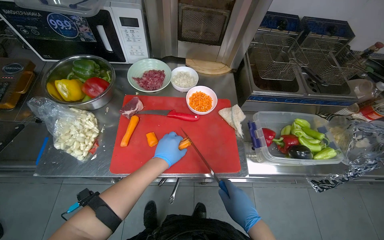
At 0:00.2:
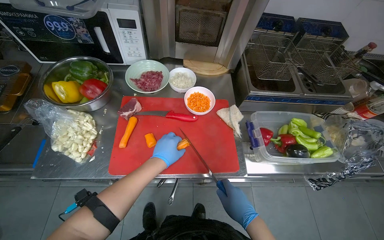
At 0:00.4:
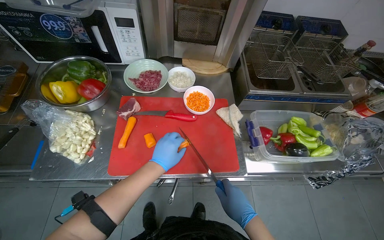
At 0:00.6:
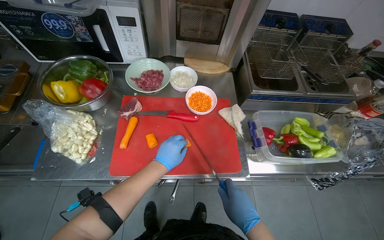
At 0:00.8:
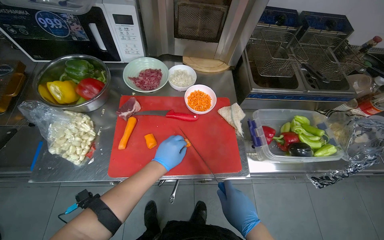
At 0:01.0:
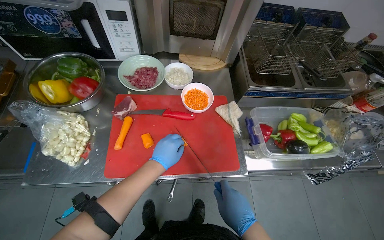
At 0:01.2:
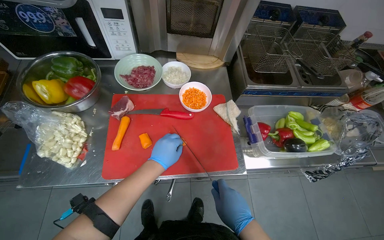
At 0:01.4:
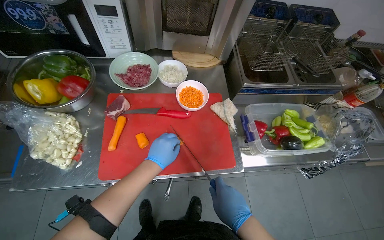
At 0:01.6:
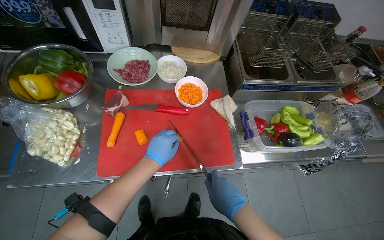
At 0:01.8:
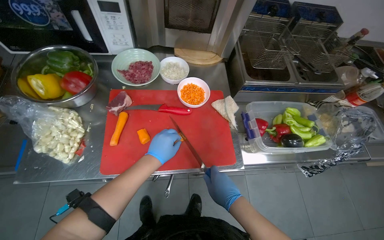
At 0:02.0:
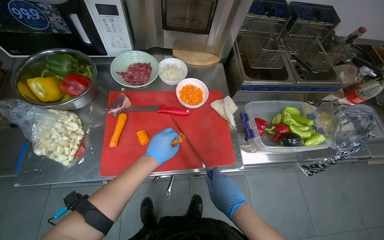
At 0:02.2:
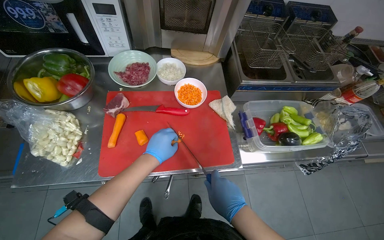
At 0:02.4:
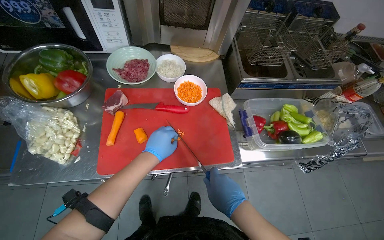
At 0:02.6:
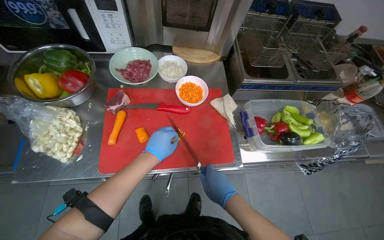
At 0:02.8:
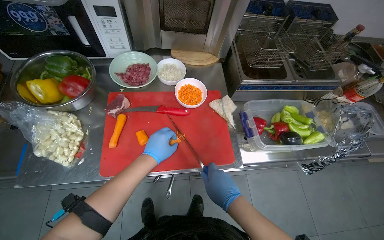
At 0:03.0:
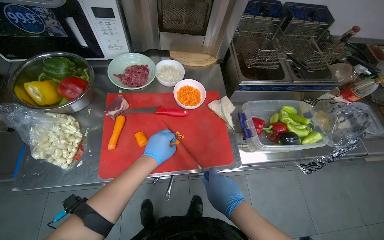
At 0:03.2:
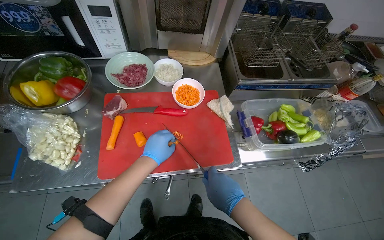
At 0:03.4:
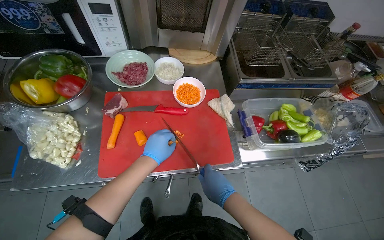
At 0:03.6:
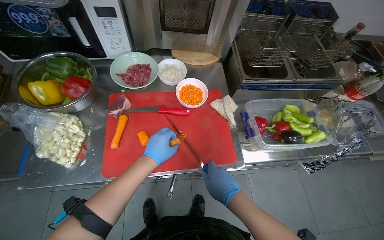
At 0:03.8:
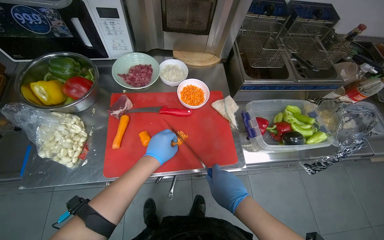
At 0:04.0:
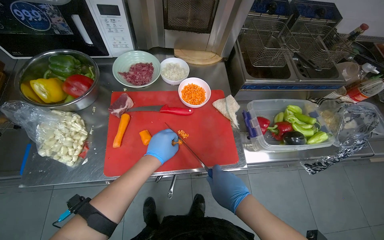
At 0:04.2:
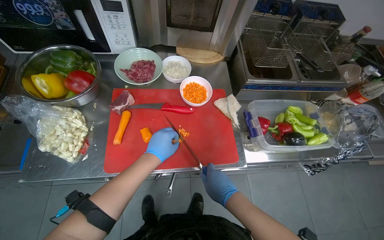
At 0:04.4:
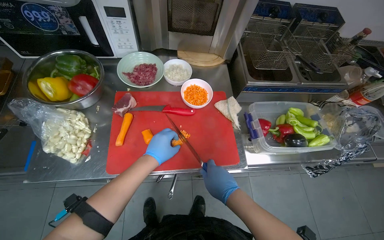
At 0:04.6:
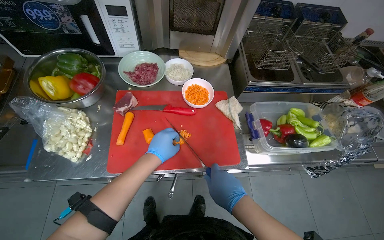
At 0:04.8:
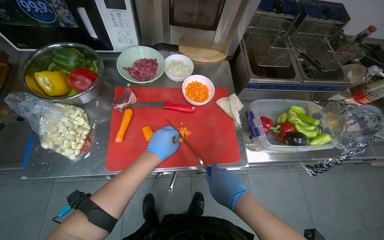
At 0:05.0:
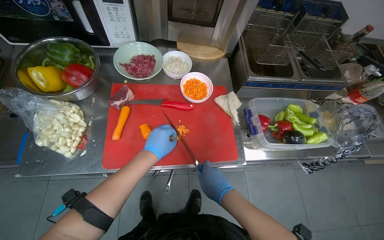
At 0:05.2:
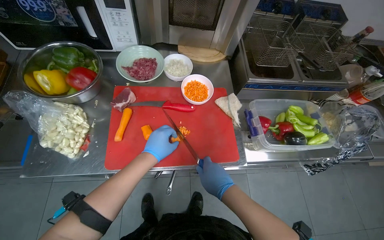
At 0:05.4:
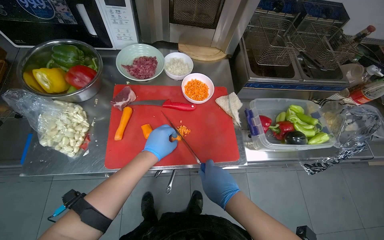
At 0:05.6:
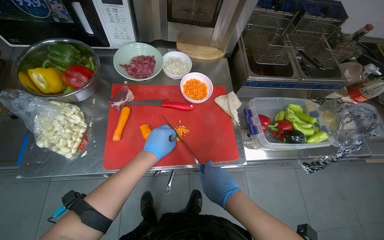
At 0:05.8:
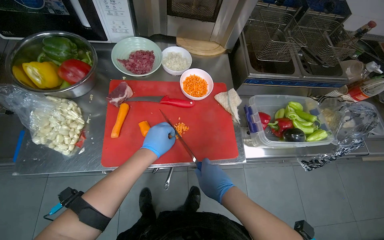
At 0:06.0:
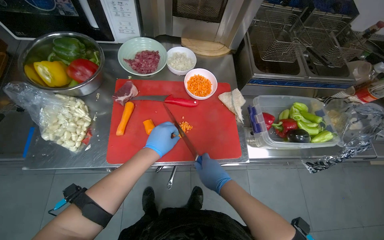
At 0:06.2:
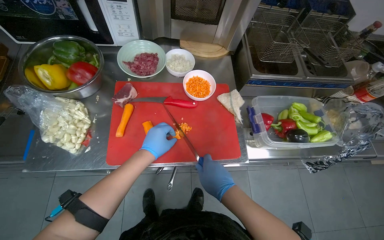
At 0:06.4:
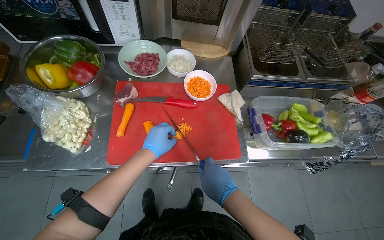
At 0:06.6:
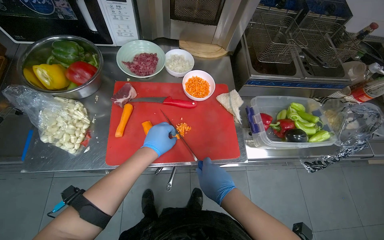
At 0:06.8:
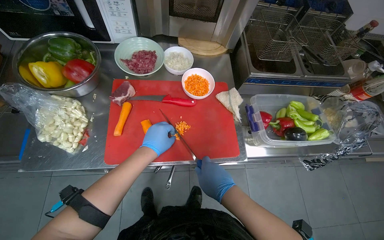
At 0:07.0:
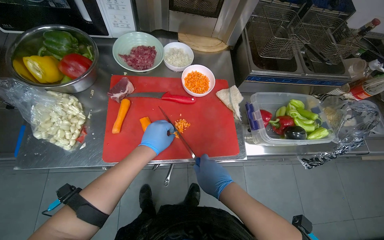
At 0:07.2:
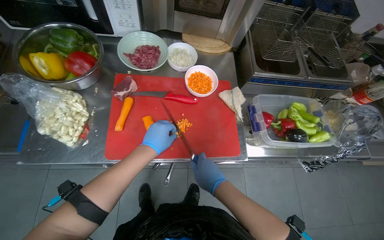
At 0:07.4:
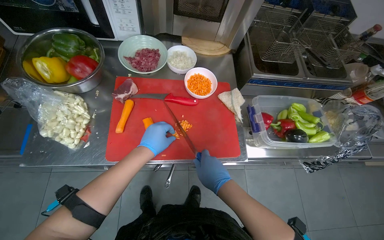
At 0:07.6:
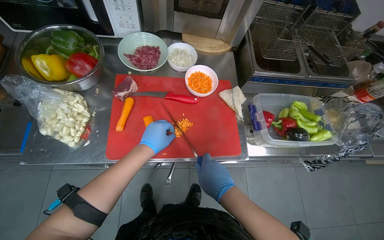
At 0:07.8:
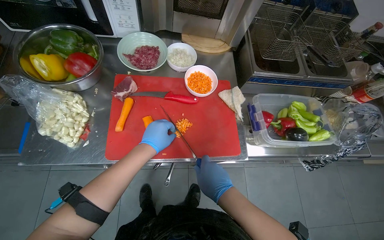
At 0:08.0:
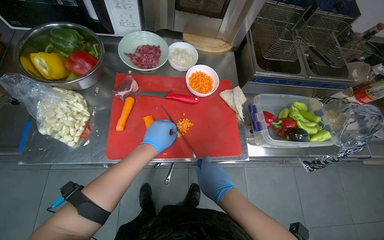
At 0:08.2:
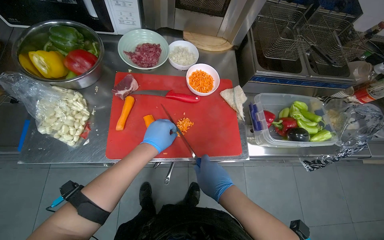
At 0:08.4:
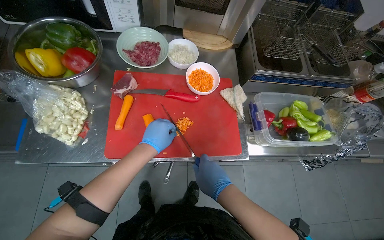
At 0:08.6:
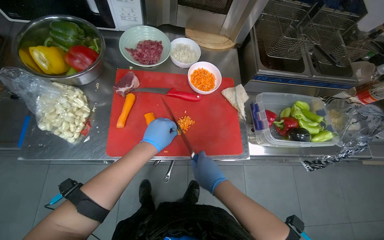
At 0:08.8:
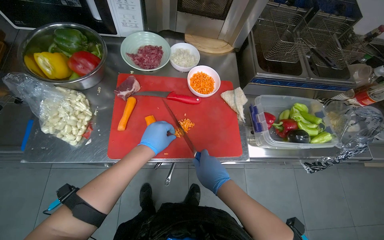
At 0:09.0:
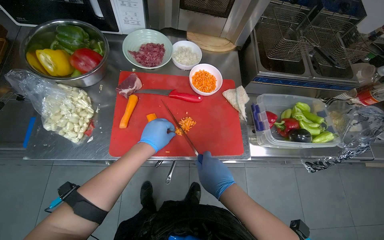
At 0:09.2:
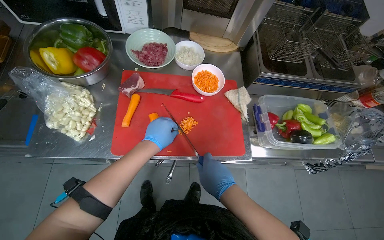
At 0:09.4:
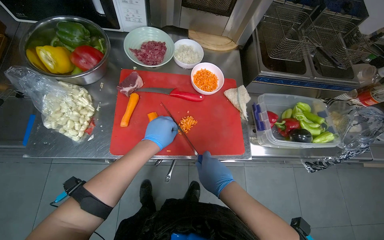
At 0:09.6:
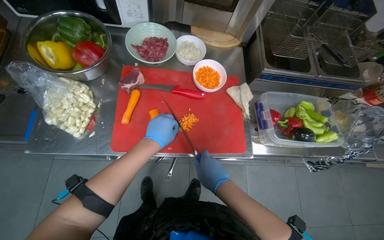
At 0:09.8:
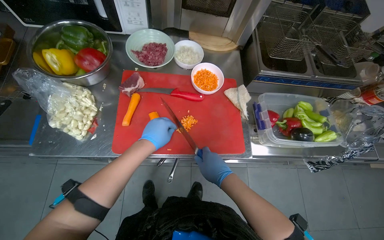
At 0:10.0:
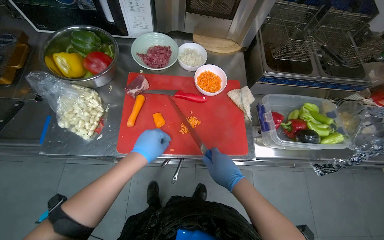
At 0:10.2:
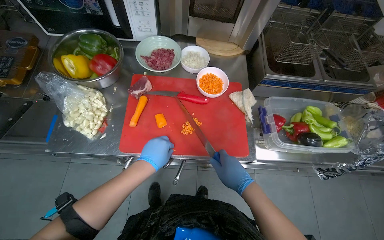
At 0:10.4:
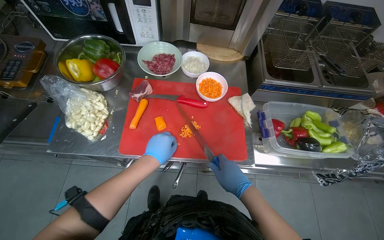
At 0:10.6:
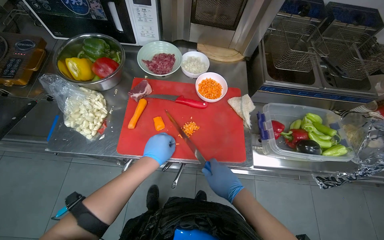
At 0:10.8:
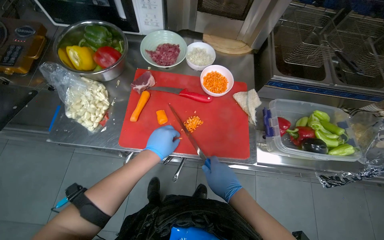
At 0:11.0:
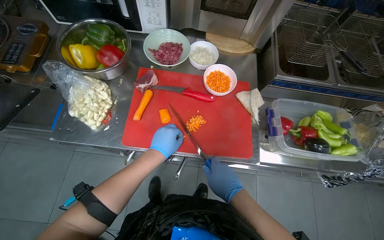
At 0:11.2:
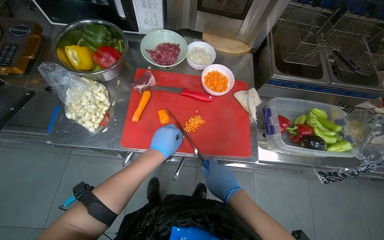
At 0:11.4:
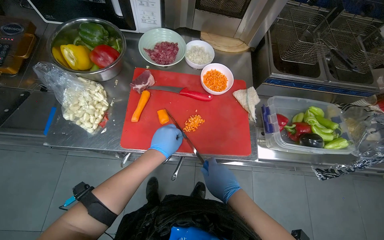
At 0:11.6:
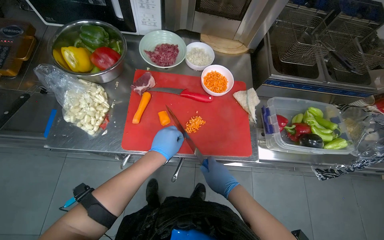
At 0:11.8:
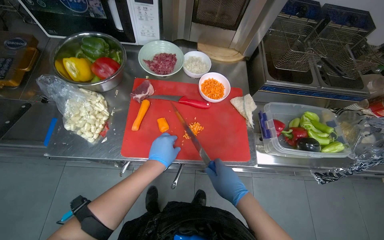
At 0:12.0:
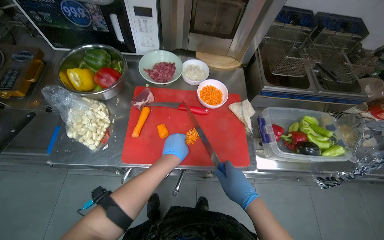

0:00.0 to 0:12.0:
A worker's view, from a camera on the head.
Job: preparing food.
The whole recording: Chopping carrots on board. The worker chops carrots into small pieces on a red cutting board.
0:00.0 to 0:03.0: The hands work in one place, with small movements.
0:03.0 to 0:09.0: The hands stay close to where they were, moving slightly.
0:09.0 to 0:12.0: The hands are busy where they are.

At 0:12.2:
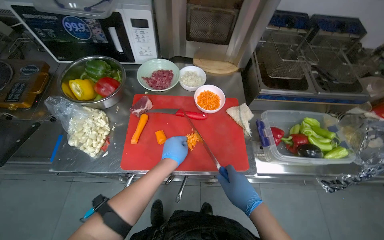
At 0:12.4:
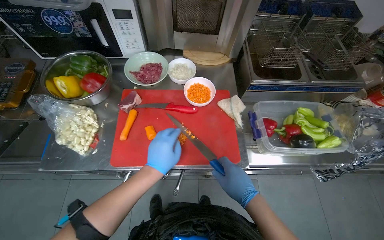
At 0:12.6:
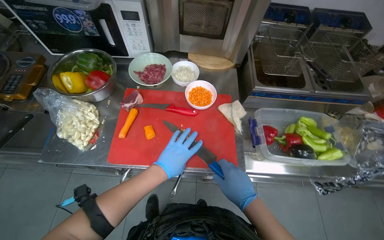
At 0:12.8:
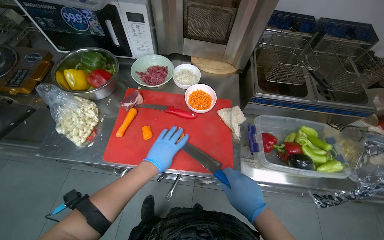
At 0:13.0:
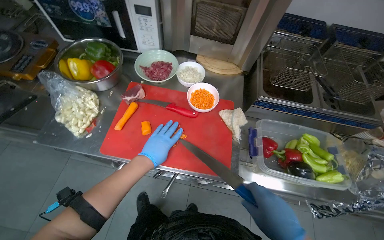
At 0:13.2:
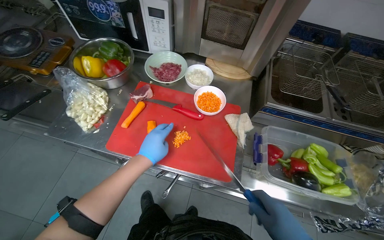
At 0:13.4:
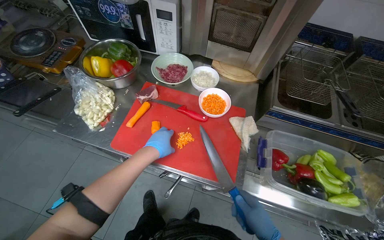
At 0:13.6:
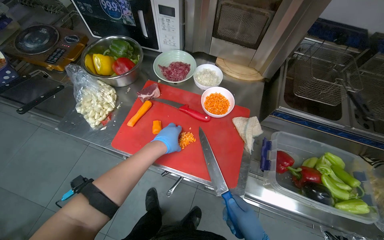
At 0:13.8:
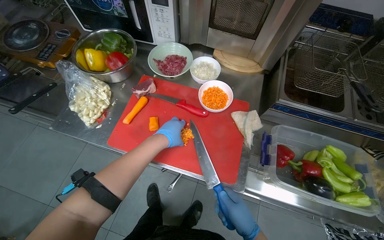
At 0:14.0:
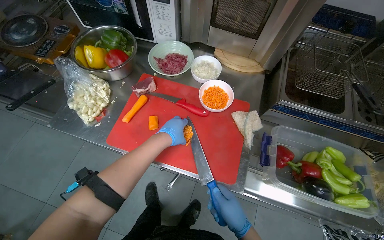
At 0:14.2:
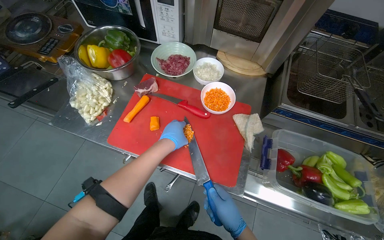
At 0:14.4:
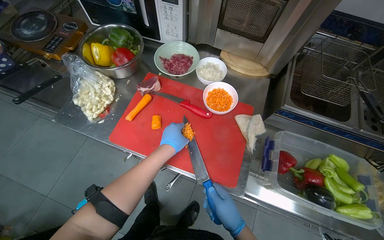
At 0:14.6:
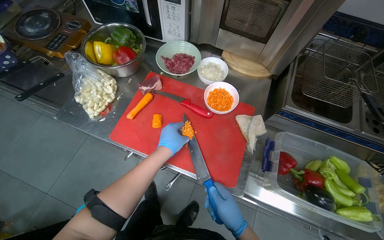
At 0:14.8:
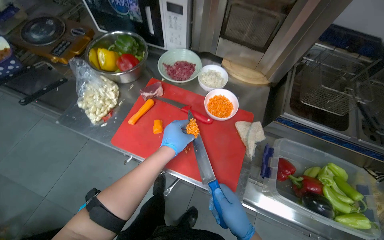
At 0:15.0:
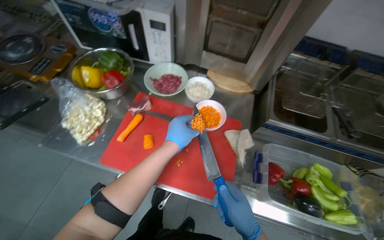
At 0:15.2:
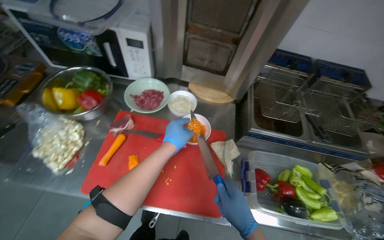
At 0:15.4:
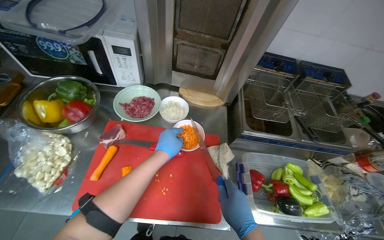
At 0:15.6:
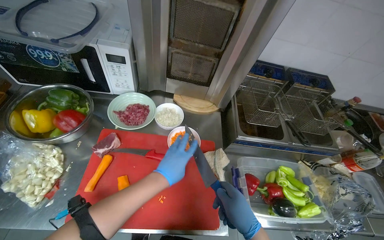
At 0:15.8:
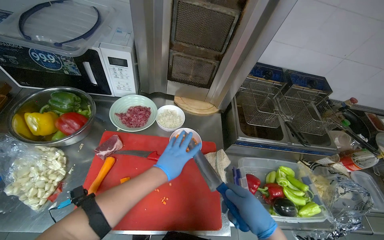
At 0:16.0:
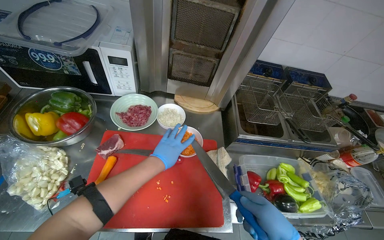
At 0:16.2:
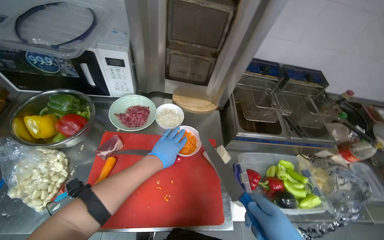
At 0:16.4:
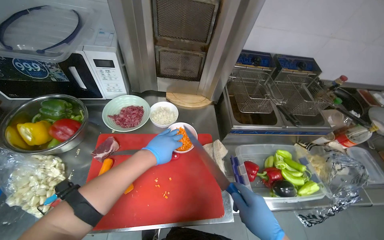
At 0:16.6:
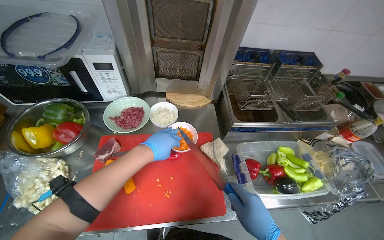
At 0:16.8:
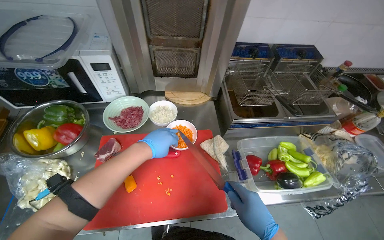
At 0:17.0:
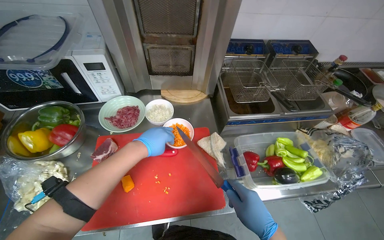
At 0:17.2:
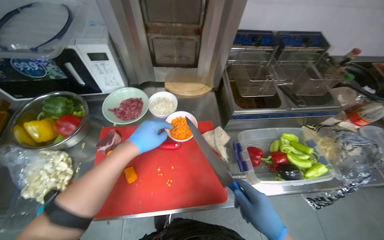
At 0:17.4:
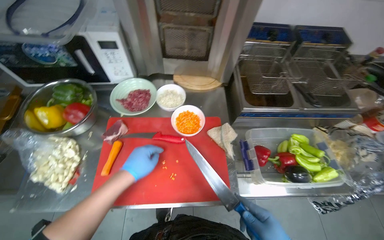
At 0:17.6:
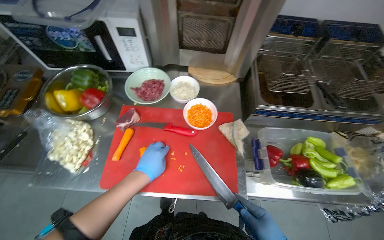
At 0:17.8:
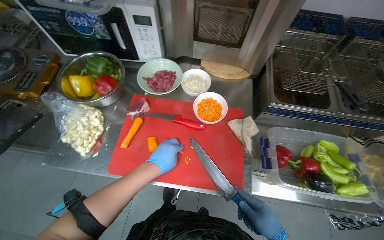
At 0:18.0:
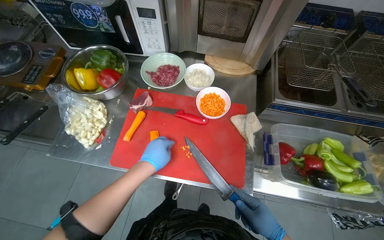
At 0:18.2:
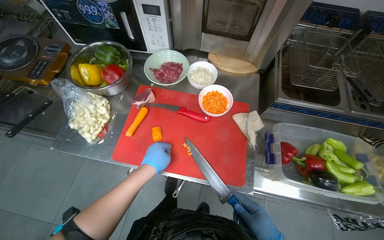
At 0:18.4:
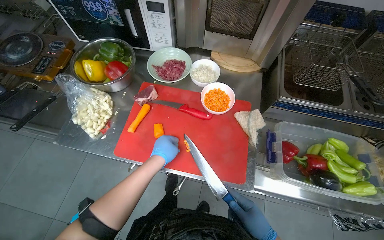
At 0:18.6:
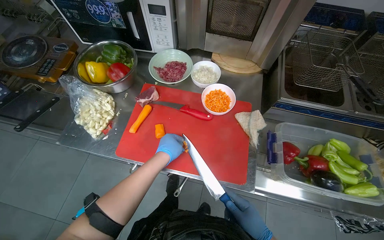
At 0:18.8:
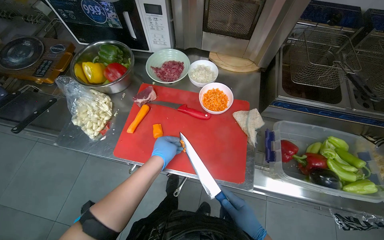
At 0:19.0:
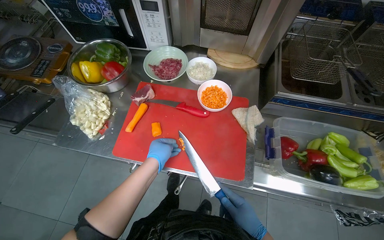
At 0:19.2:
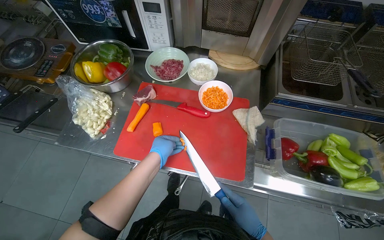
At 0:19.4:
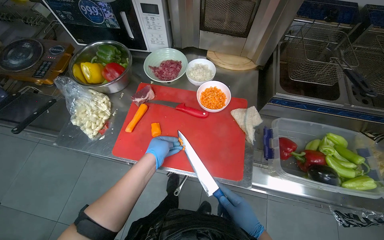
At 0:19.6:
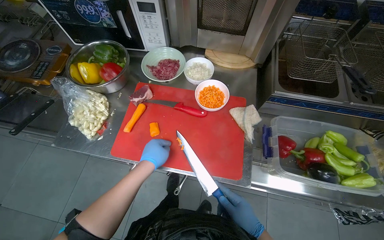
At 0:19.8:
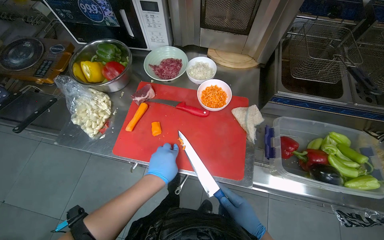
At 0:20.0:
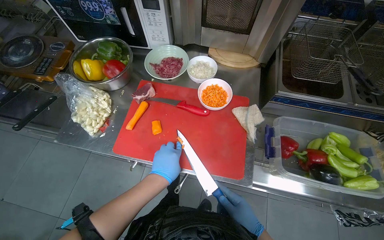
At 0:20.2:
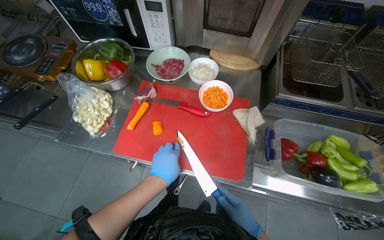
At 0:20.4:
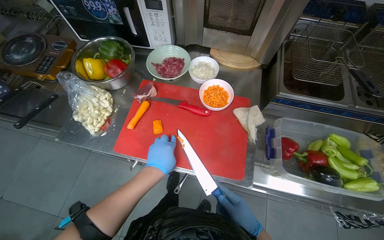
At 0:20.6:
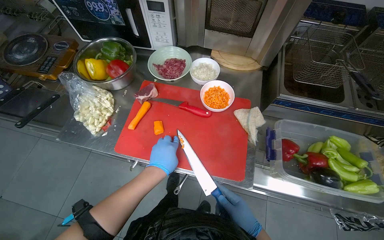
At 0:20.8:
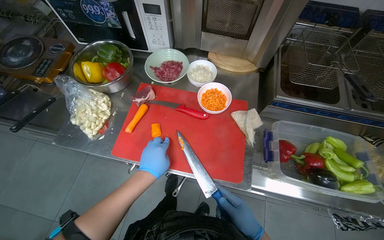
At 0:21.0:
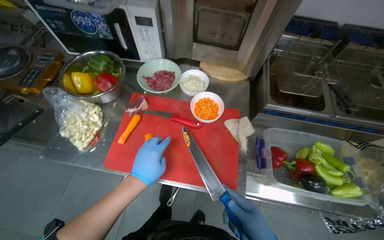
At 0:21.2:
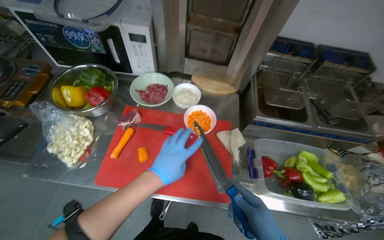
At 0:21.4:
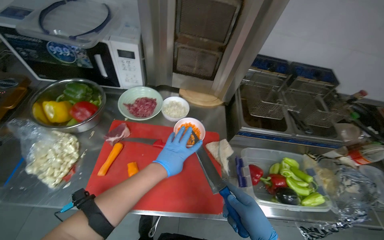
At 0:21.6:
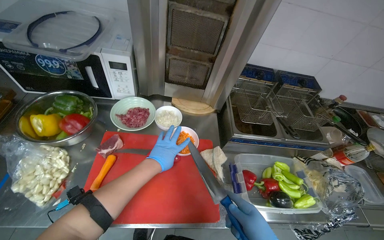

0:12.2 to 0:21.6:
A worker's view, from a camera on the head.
Job: preparing food.
The whole recording: Chopping carrots on board. The worker chops carrots into small pieces on a red cutting board.
0:17.0 to 0:18.4: The wearer's head swings some 20 degrees to the left.
0:20.0 to 0:21.6: The view swings roughly 15 degrees to the right.
